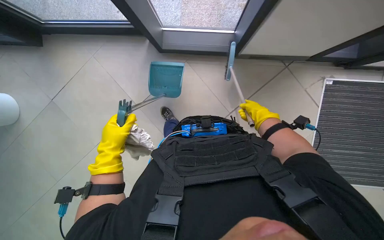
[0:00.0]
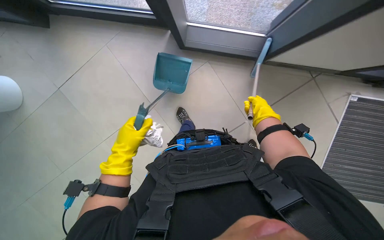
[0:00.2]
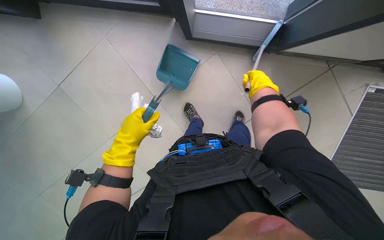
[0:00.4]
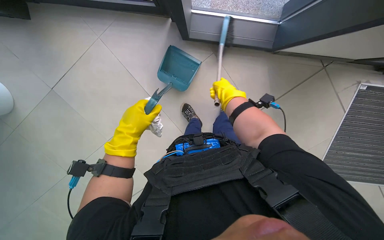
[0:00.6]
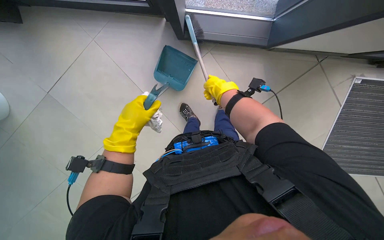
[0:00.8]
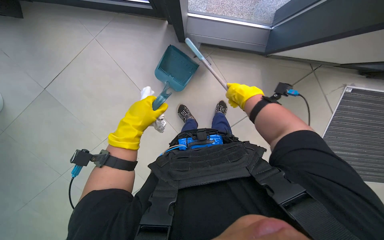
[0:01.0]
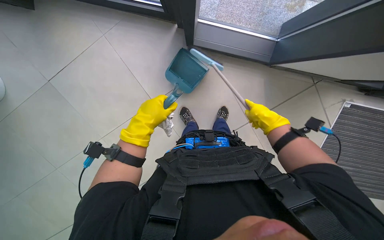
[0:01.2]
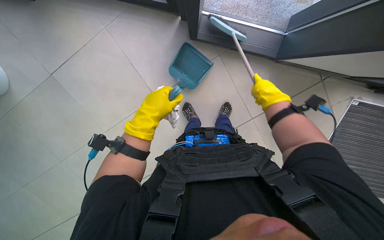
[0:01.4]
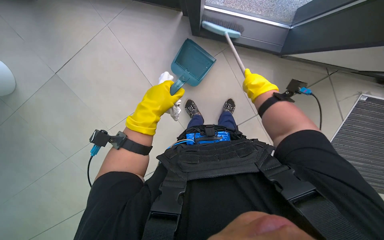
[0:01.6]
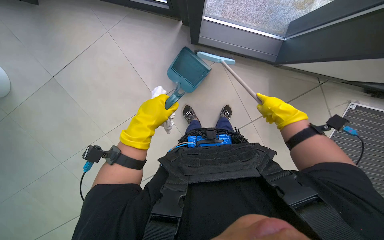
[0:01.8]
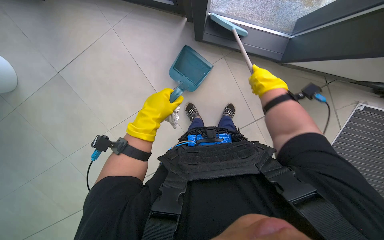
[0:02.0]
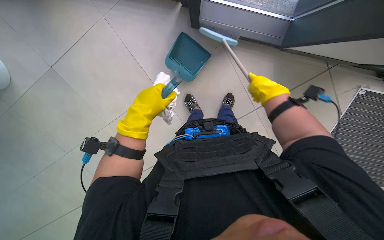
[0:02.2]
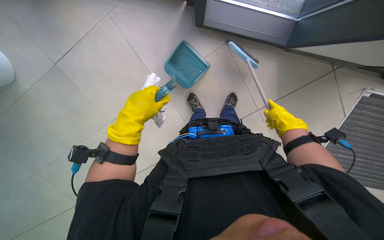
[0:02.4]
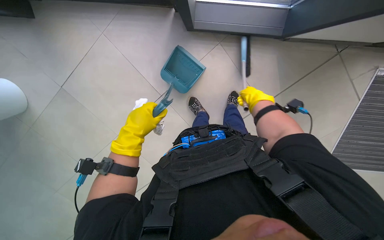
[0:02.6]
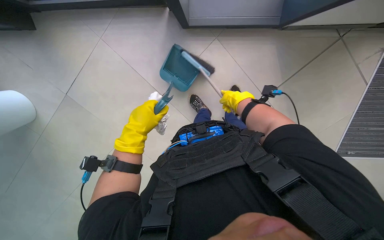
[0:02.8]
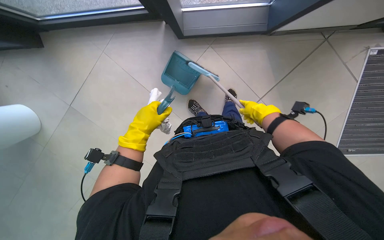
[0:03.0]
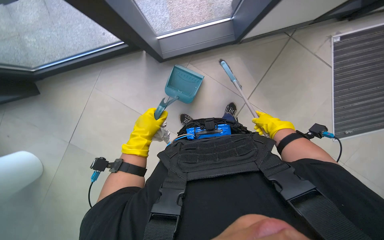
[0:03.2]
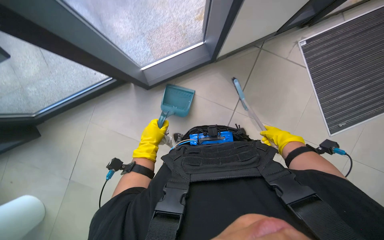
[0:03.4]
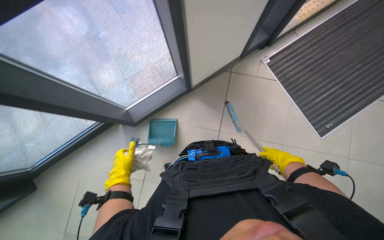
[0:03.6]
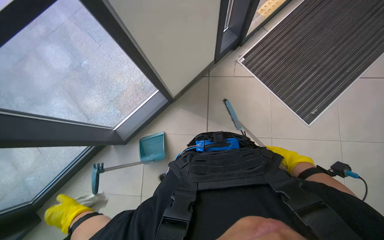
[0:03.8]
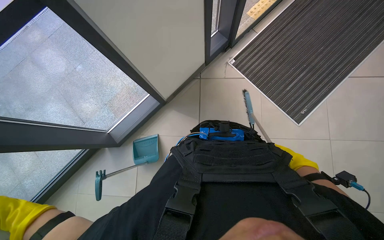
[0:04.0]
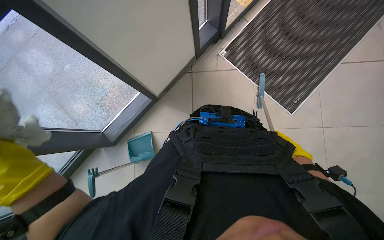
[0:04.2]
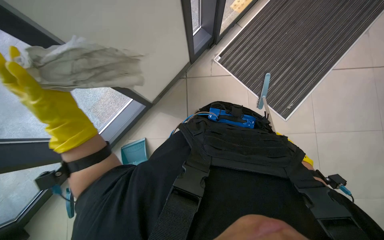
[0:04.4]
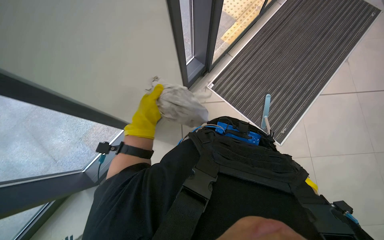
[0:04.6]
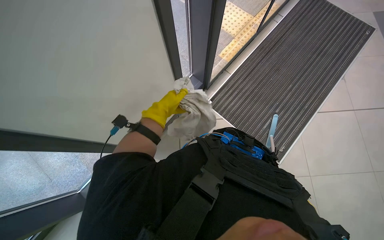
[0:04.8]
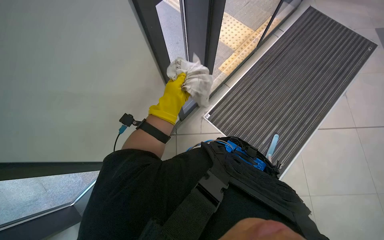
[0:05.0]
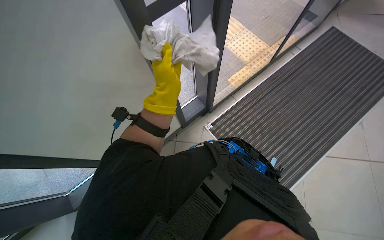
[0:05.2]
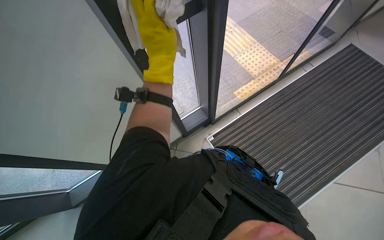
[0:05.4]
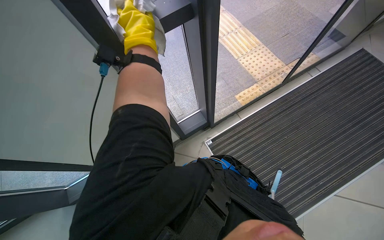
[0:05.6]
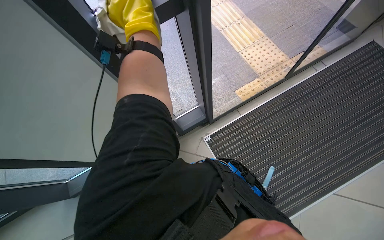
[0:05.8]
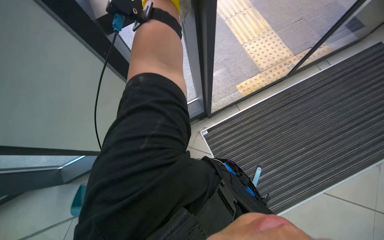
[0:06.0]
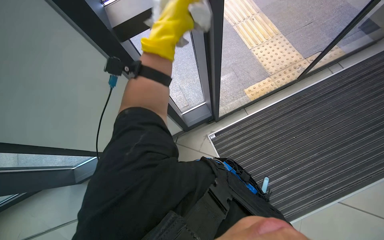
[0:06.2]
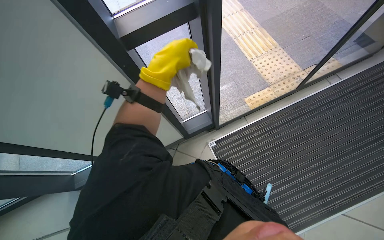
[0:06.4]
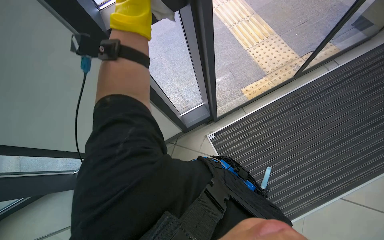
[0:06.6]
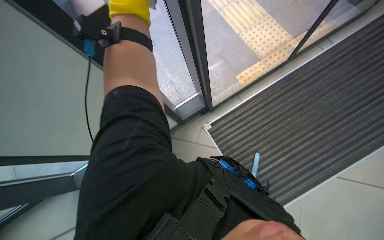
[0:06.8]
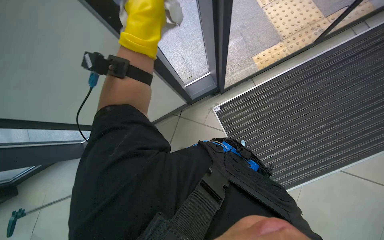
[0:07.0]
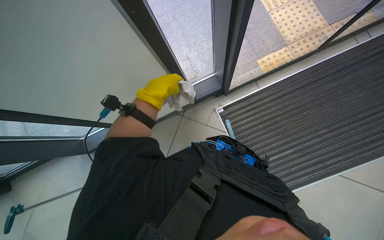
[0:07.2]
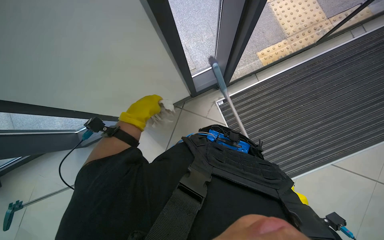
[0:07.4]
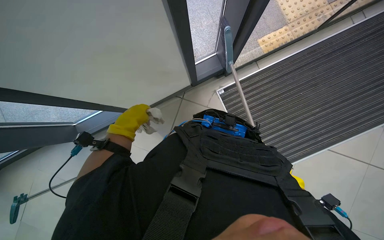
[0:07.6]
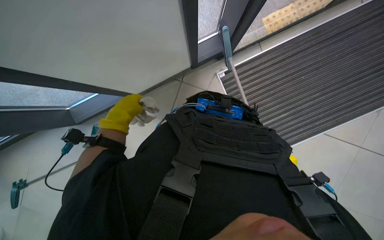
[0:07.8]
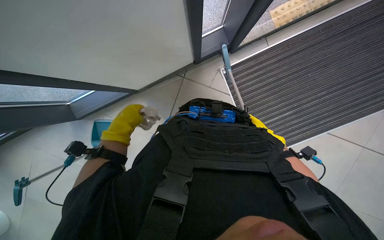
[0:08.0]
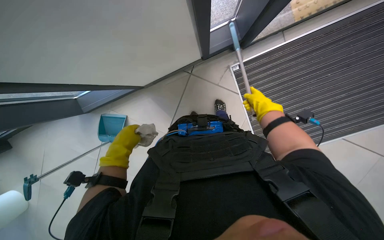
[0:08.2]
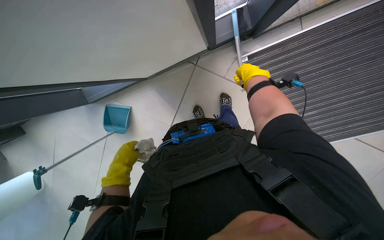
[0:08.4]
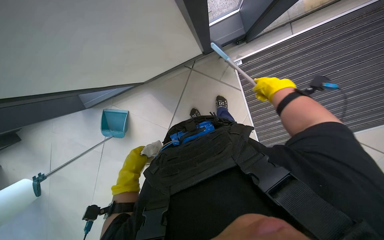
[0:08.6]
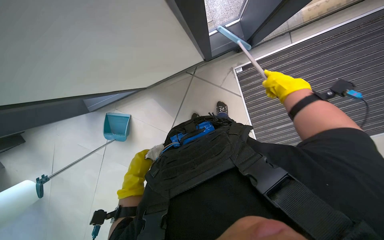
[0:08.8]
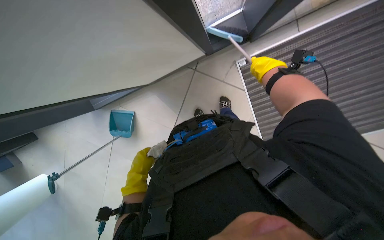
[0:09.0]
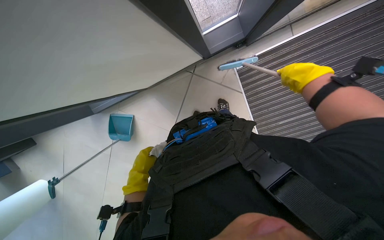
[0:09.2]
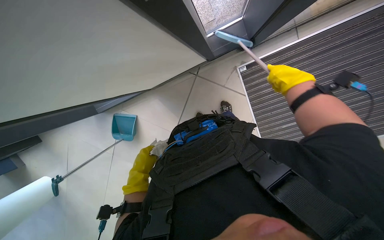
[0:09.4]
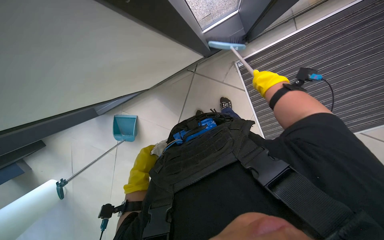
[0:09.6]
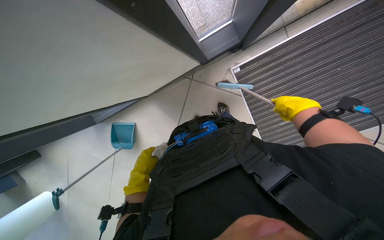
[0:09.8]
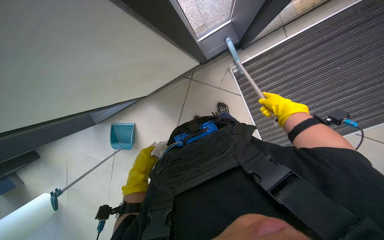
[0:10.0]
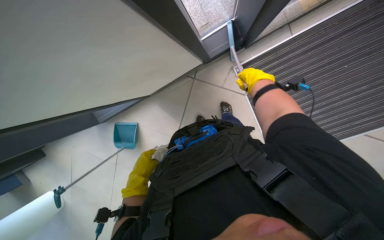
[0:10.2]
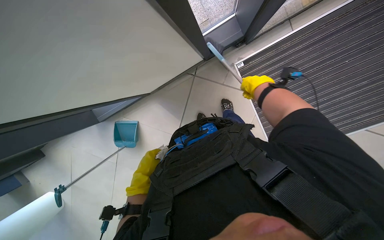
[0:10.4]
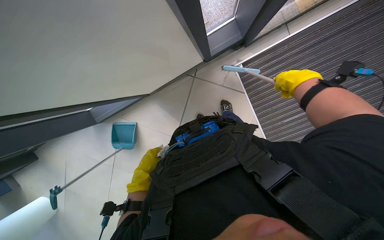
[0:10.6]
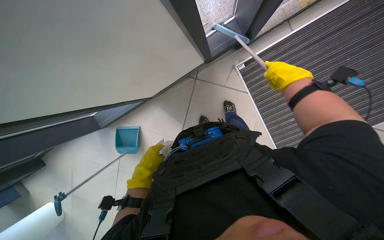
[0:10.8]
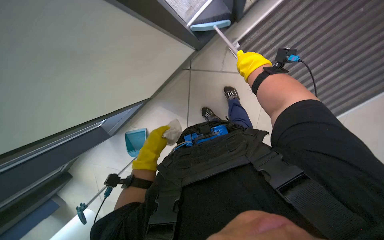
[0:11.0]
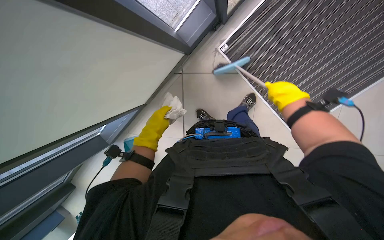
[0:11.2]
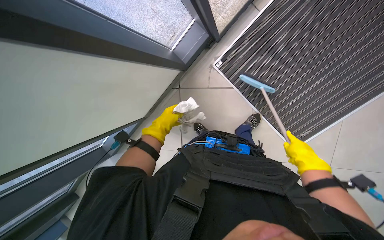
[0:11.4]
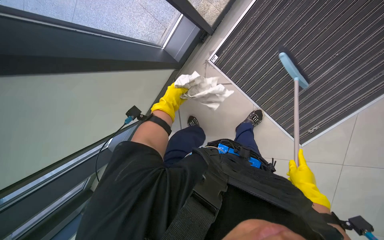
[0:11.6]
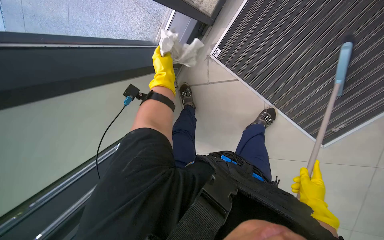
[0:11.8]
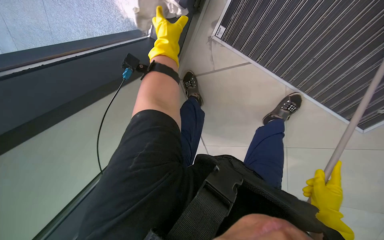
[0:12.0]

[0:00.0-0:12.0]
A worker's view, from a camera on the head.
Job: sweeping floor.
The whole recording: Sweeping floor with brush. The worker sweeps the floor with a brush and collects debris into a dustpan.
0.0 to 1.6 s: The right hand goes to the left and returns, approximately 25 cm each way.
1.6 to 3.0 s: The right hand heads down the picture and farther from the camera, covering approximately 20 cm.
3.0 to 4.4 s: The camera is carried approximately 60 cm. The camera pitches upward, by some 30 degrees. The scene turns roughly 50 degrees counterclockwise in the picture.
4.4 to 6.0 s: The head travels some 60 cm.
6.0 to 7.6 s: The wearer looks some 15 degrees further downward. The left hand swings up and down the picture, roughly 25 cm each way, with 2 reversals.
7.6 to 9.0 s: The wearer looks roughly 20 degrees further downward. The left hand heads down the picture, covering approximately 15 cm.
9.0 to 10.4 s: The right hand goes nearer and farther, about 15 cm each way, reversing 3 times.
10.4 to 12.0 s: The wearer moves roughly 40 cm. The view swings approximately 25 degrees to the left.

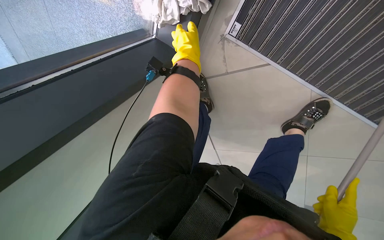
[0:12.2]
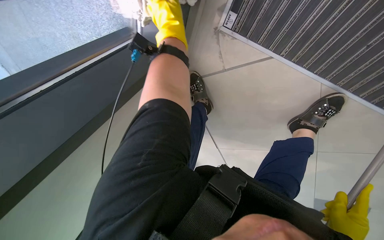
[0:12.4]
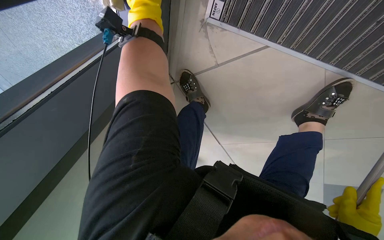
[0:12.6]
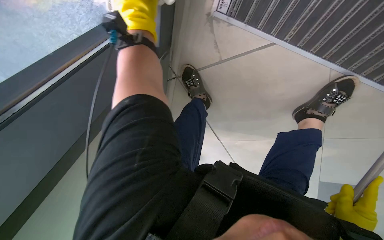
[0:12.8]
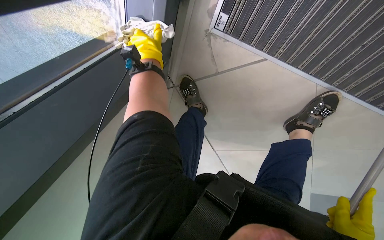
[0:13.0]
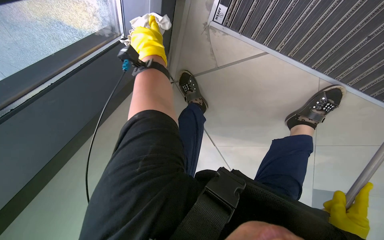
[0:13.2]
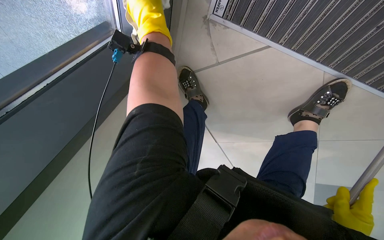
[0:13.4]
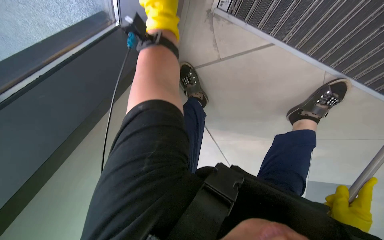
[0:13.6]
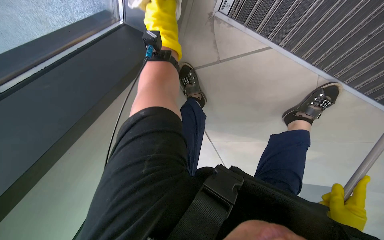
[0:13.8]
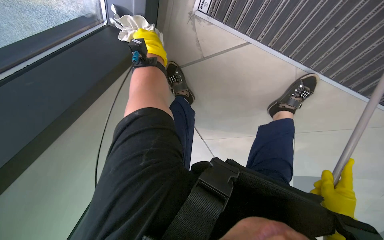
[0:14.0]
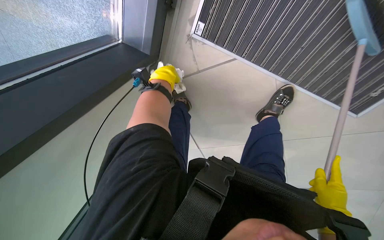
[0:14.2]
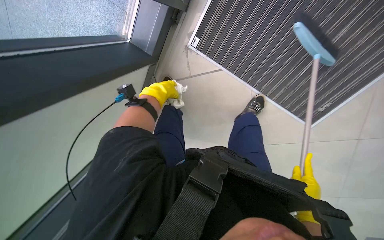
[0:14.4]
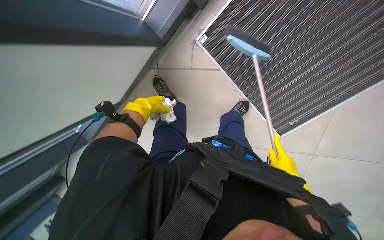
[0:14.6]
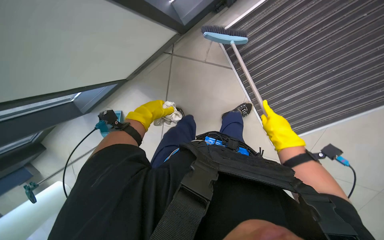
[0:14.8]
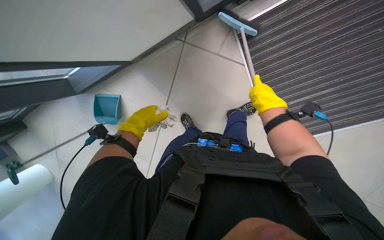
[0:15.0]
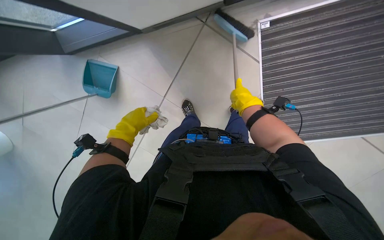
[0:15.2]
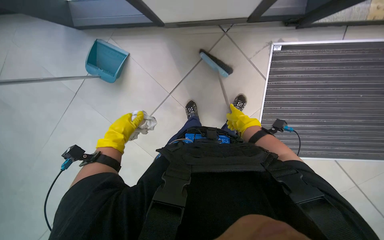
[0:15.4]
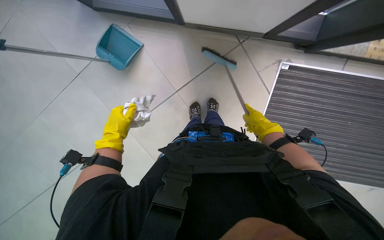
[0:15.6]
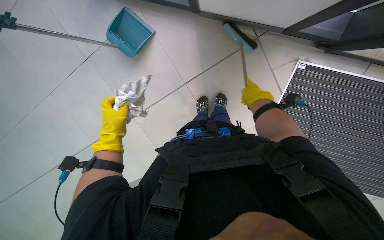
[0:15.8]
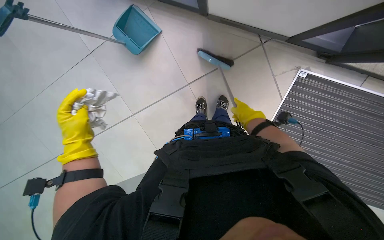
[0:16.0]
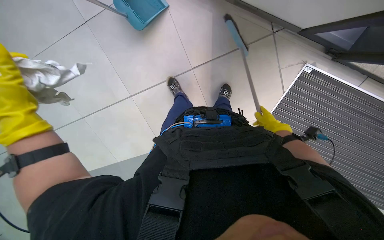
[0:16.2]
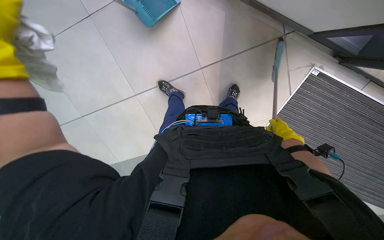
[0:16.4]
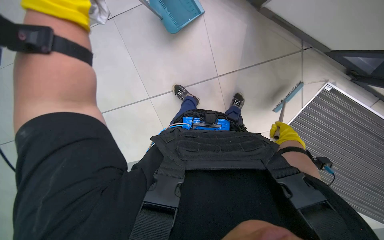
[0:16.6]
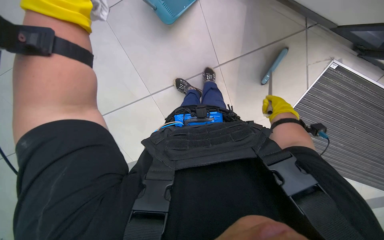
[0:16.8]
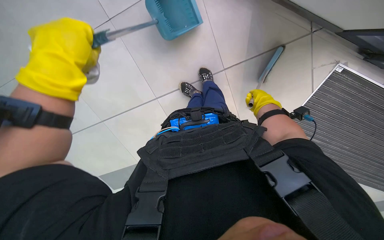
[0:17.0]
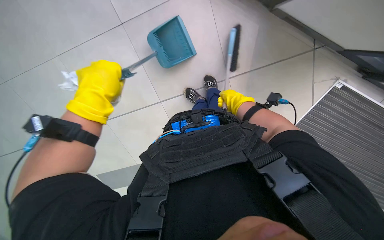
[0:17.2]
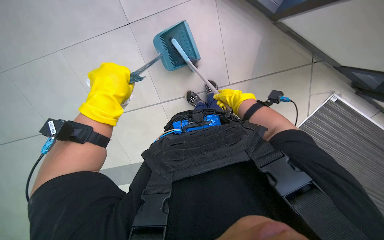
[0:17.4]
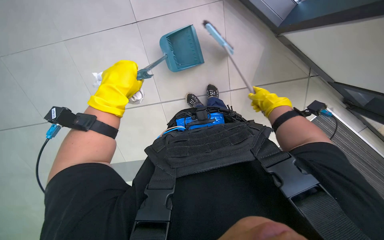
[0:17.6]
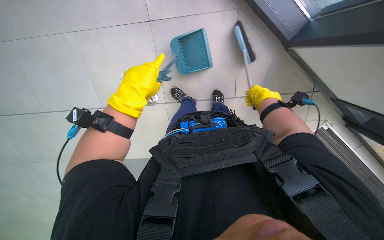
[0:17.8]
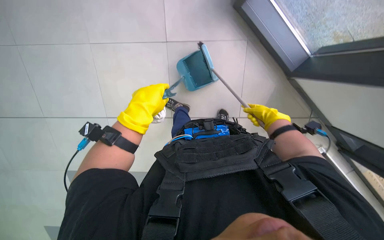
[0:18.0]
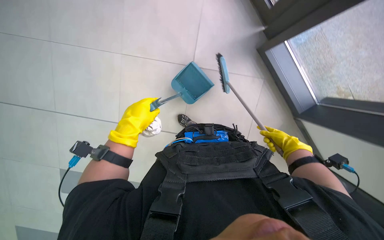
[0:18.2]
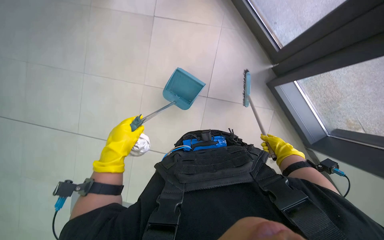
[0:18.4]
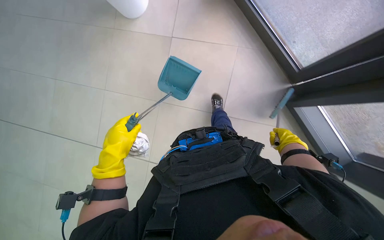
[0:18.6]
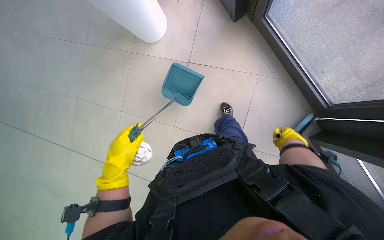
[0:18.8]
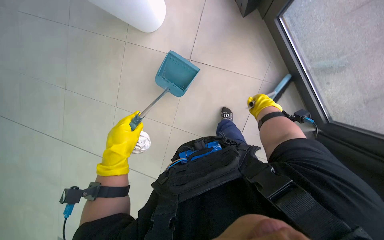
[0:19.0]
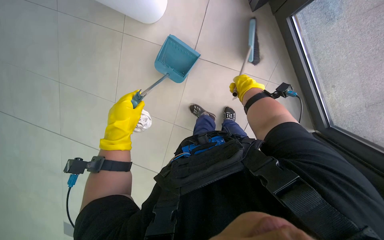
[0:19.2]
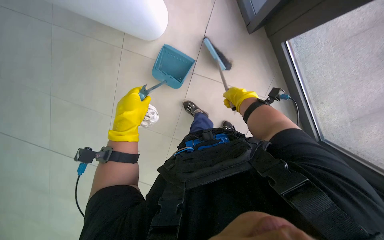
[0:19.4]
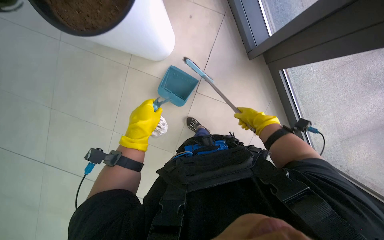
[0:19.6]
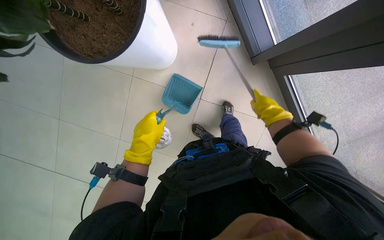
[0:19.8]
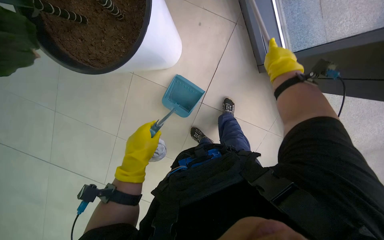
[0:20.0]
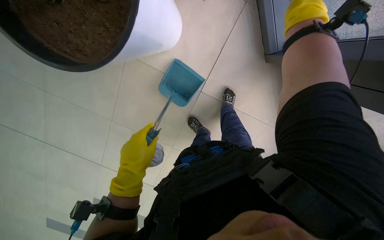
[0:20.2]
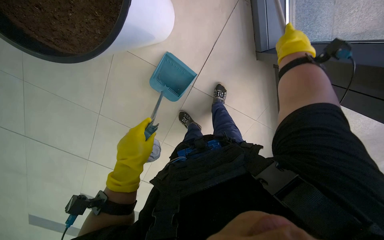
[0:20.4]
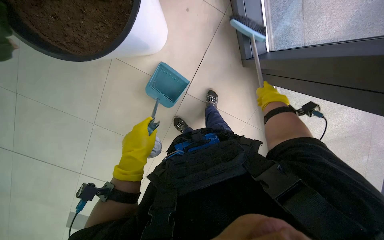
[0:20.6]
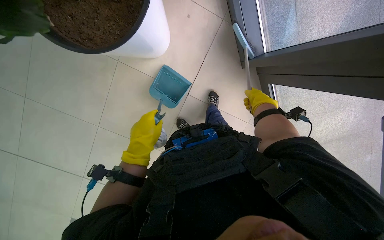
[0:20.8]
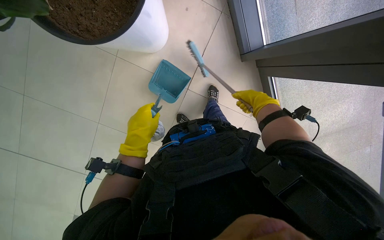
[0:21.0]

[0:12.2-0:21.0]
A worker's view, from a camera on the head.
Job: sweeping floor.
The whole recording: Sweeping floor with brush. The worker sweeps the floor with a brush and collects debris into a dustpan.
13.6 to 15.2 s: The camera is carried about 60 cm. The camera sweeps to the right, by about 30 degrees. The wearer looks approximately 15 degrees further upward. The scene rotates clockwise by approximately 25 degrees.
16.6 to 18.0 s: The camera pitches upward, by approximately 15 degrees. The right hand heads to the left and up the picture, covering approximately 35 cm.
18.0 to 19.6 s: The view tilts approximately 25 degrees upward. The left hand heads down the picture, covering approximately 10 cm. The right hand is displaced to the left by about 10 cm.
19.6 to 21.0 s: The right hand is displaced up the picture by some 15 cm, and reaches approximately 25 cm nearer to the camera, then returns.
